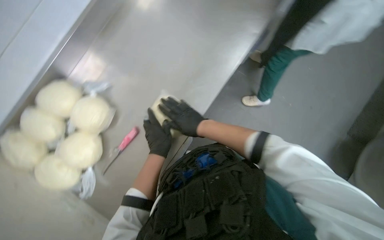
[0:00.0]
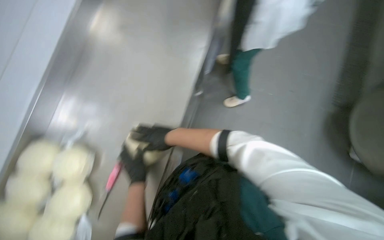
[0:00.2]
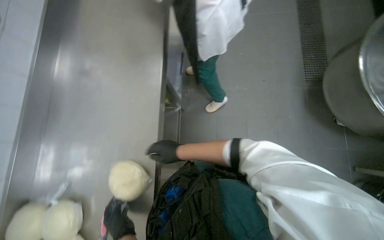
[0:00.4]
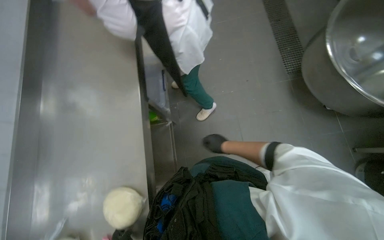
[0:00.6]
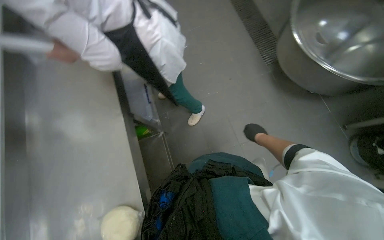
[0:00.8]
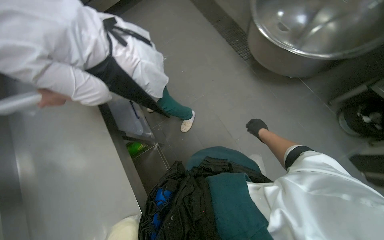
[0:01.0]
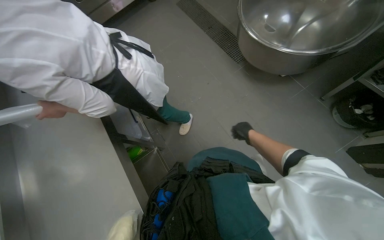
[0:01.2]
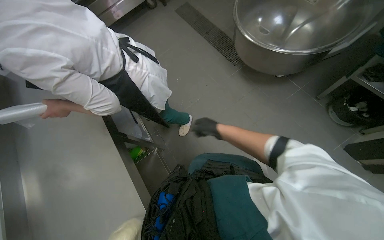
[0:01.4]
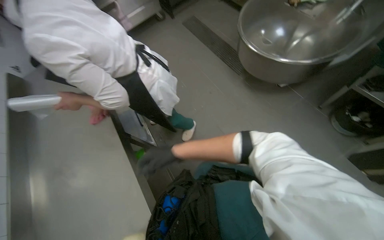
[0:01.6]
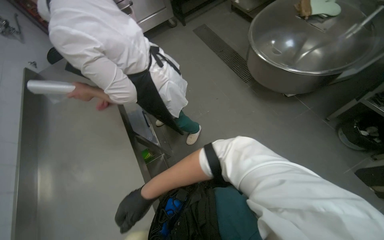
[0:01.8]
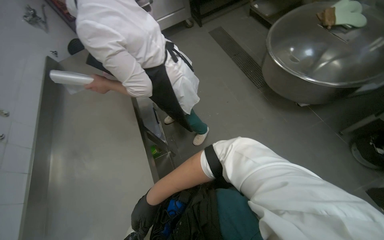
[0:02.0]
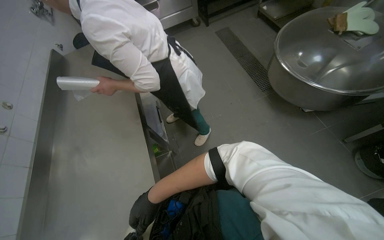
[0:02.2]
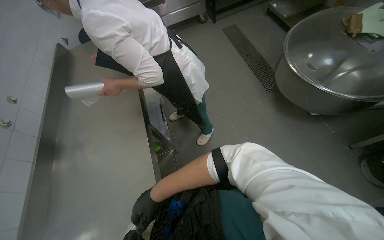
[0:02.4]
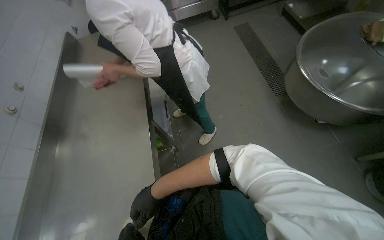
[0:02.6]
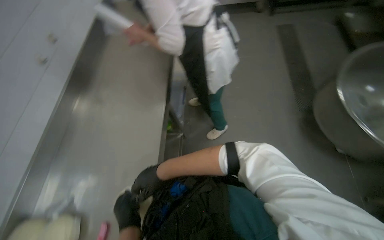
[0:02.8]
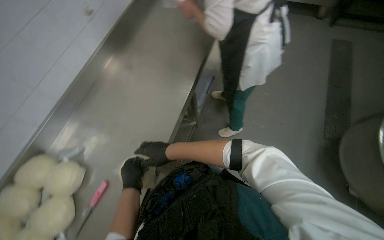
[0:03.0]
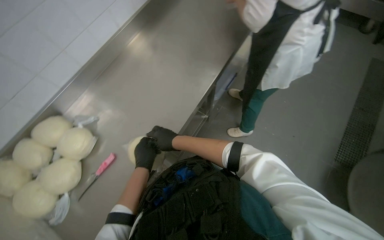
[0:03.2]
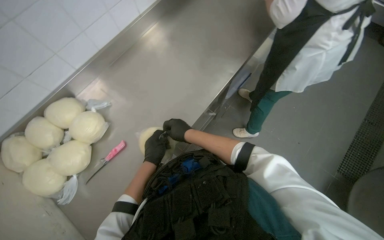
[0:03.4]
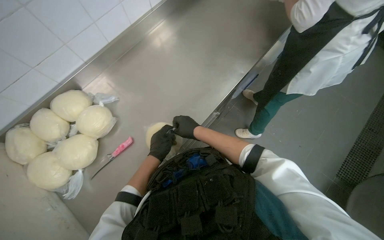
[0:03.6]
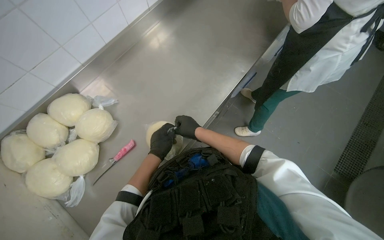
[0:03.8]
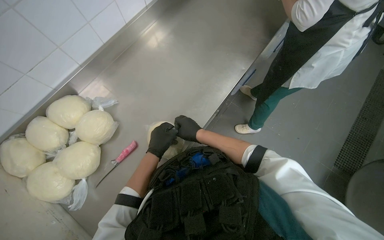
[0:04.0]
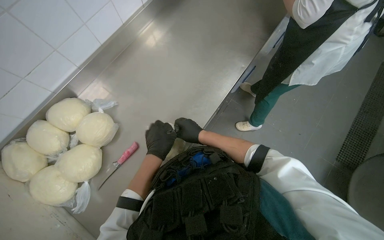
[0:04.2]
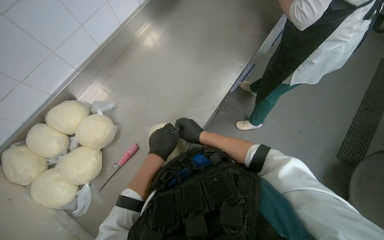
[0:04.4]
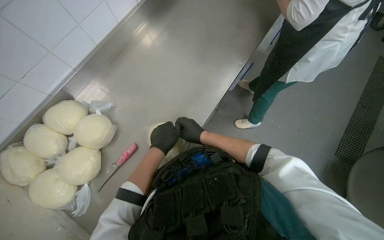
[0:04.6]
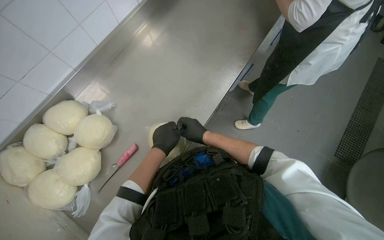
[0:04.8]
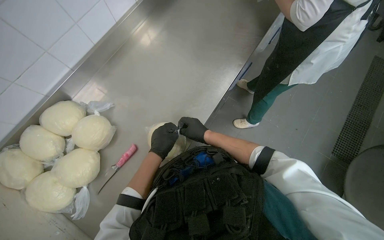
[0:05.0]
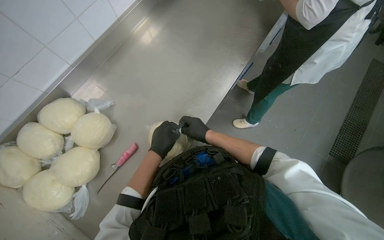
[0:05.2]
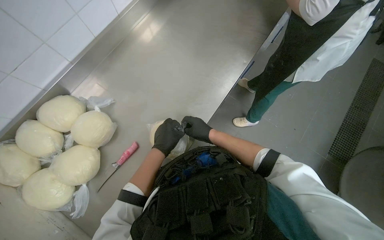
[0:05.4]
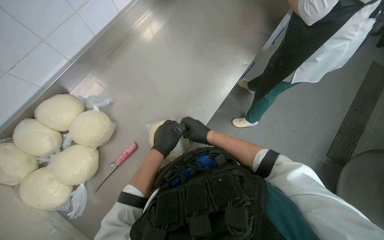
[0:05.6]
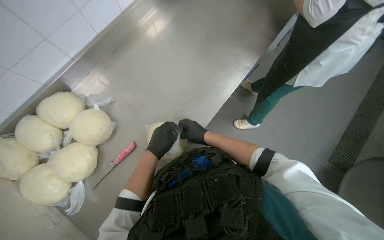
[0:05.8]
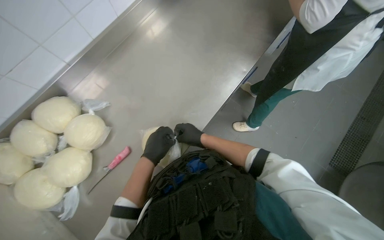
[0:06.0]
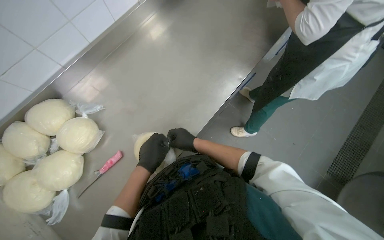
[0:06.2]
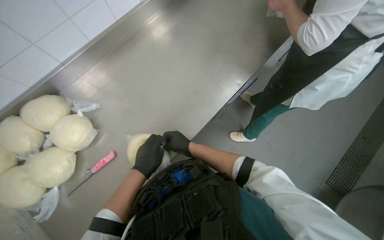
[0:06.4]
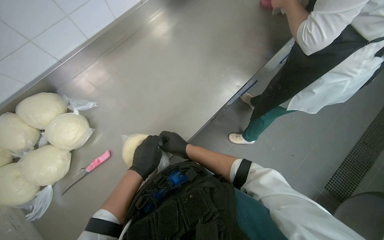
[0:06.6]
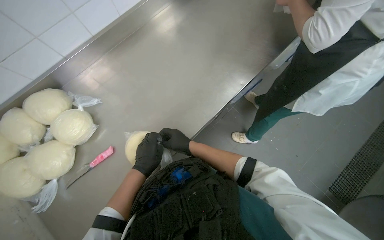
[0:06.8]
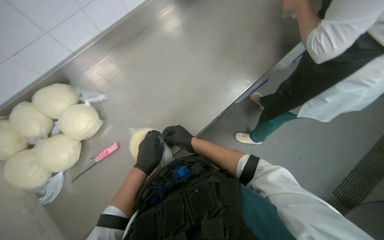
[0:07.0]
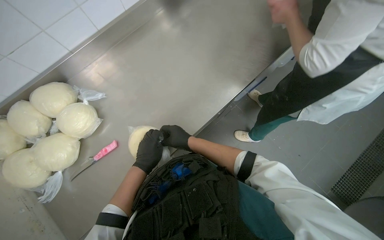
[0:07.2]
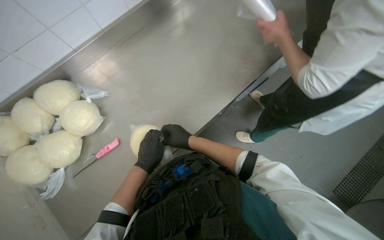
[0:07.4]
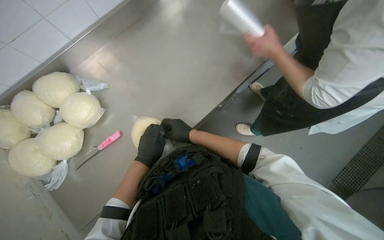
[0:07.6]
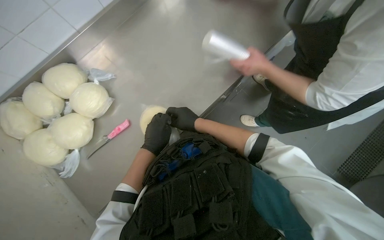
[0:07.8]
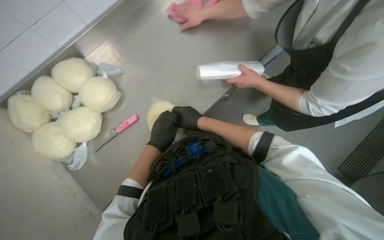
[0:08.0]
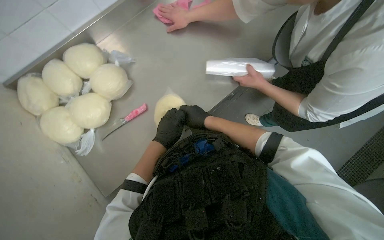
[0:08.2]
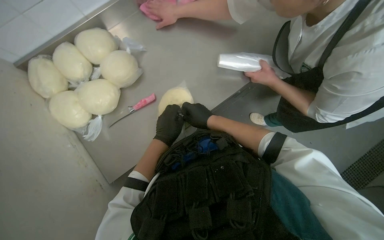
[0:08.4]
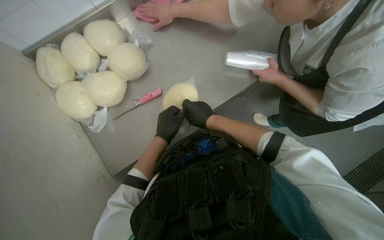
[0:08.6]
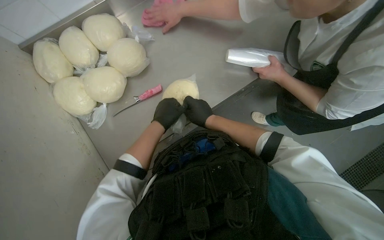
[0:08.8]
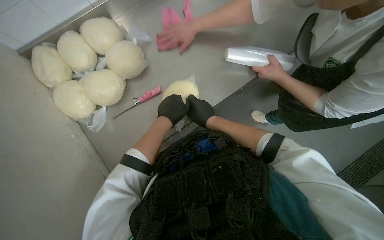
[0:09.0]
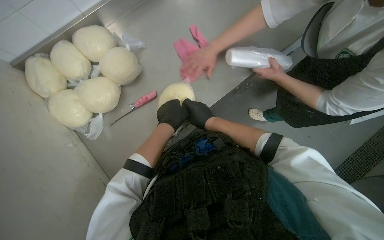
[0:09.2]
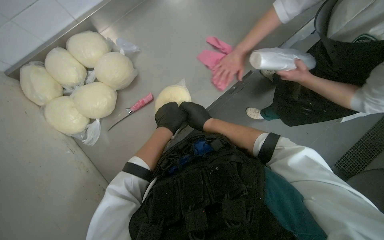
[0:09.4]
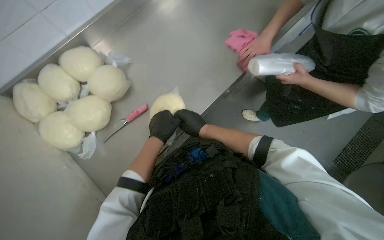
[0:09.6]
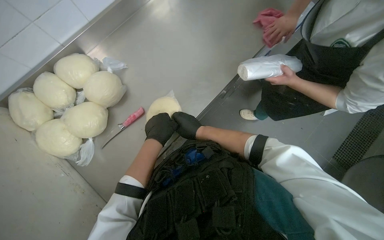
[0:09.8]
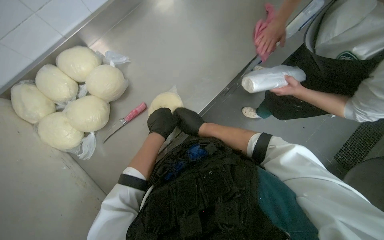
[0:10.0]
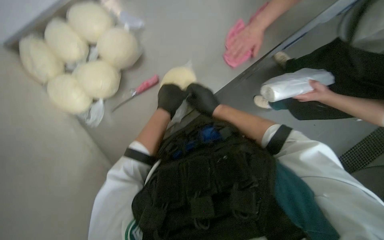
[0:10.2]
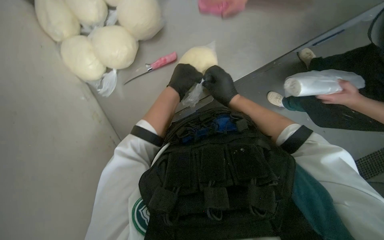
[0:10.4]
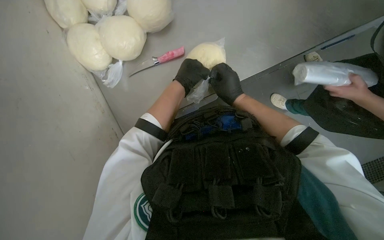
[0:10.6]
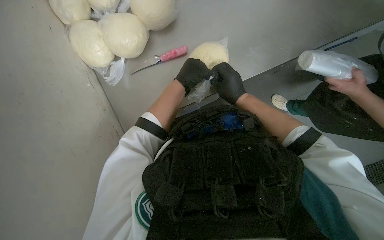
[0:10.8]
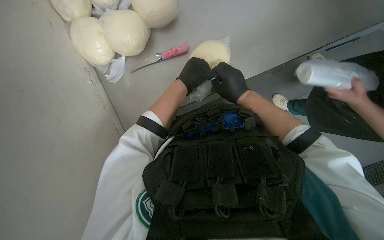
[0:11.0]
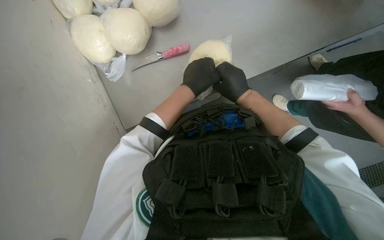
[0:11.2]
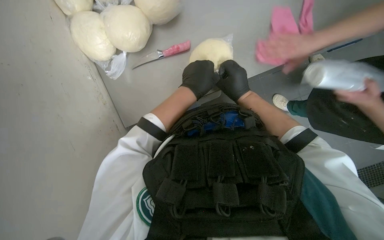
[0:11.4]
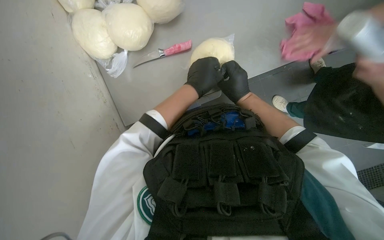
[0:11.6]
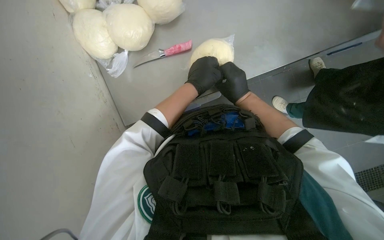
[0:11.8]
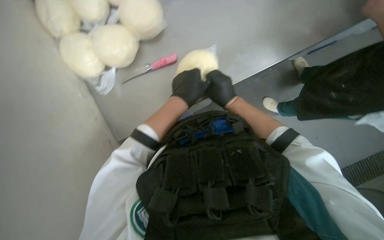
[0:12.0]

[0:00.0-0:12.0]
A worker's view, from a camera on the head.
Job: preparing food.
The whole recording: Wrapping dough in plastic. The worker tears off plastic wrap and wraps a ball of dough.
0:00.0 to 0:01.6: The view tips upward by about 25 degrees. Everything in view rotates about 70 degrees counterclockwise.
0:01.6 to 0:03.0: The wearer looks roughly 55 degrees further to the left.
0:04.4 to 0:07.6: The hands make small movements and keep their place.
0:09.0 to 0:10.4: The hands are busy where they are.
0:10.4 to 0:12.0: The hands are busy where they are.

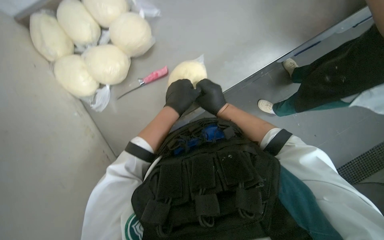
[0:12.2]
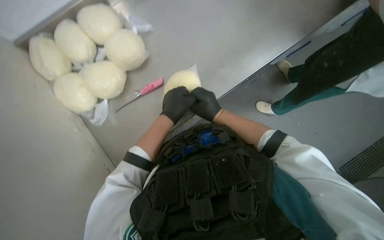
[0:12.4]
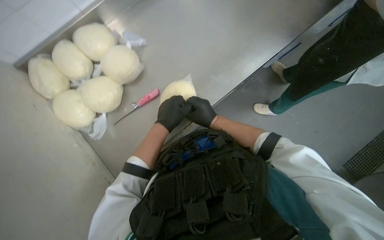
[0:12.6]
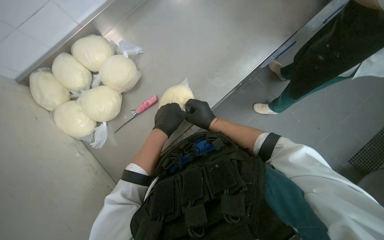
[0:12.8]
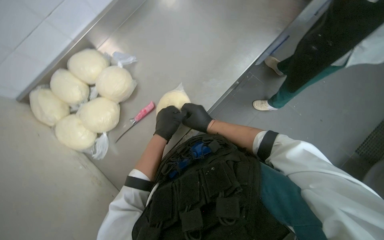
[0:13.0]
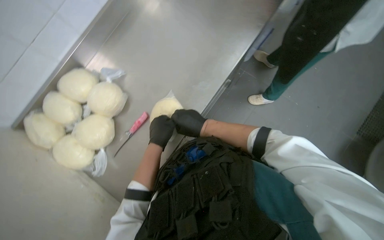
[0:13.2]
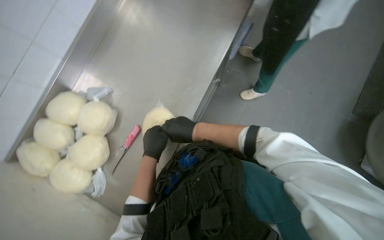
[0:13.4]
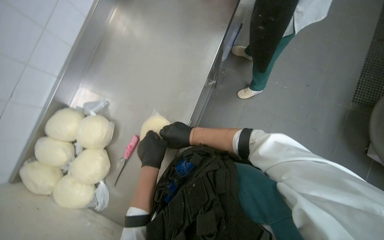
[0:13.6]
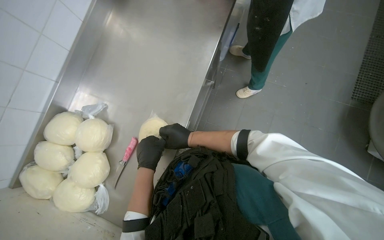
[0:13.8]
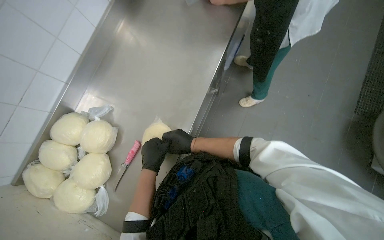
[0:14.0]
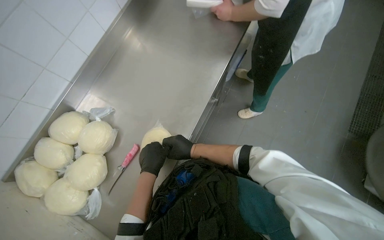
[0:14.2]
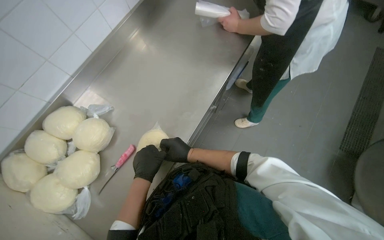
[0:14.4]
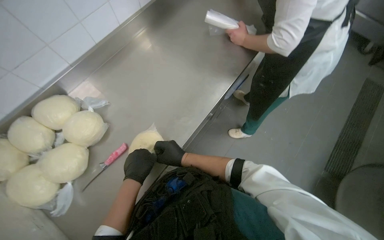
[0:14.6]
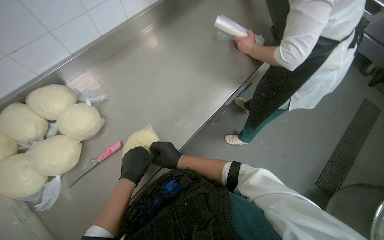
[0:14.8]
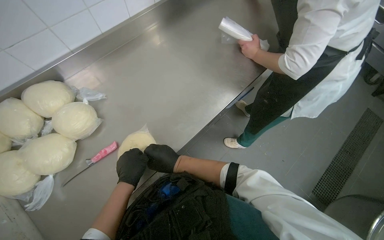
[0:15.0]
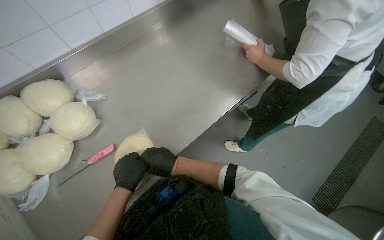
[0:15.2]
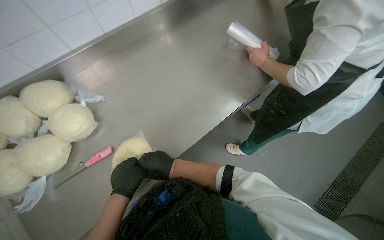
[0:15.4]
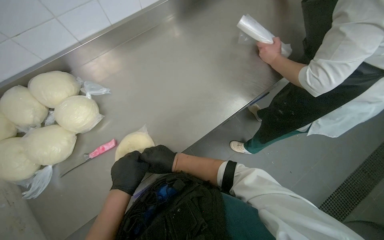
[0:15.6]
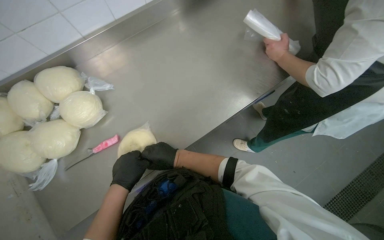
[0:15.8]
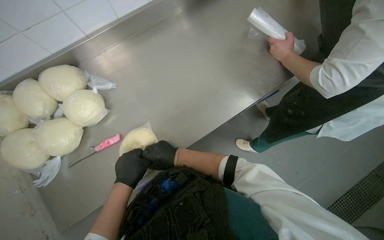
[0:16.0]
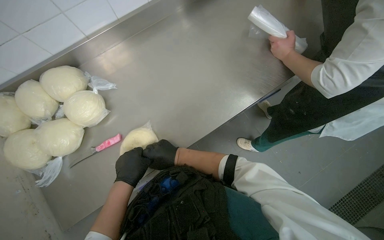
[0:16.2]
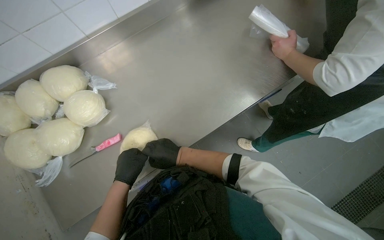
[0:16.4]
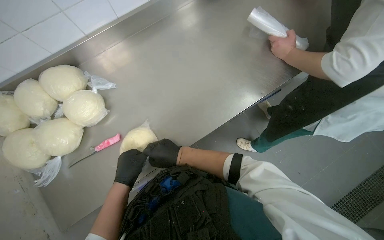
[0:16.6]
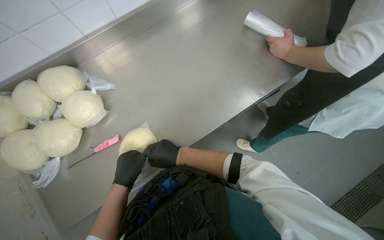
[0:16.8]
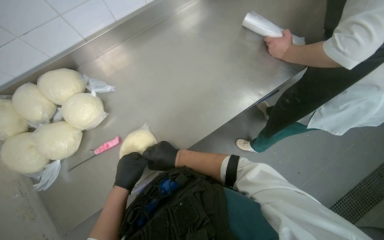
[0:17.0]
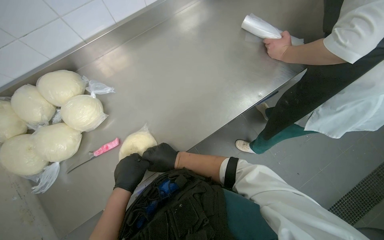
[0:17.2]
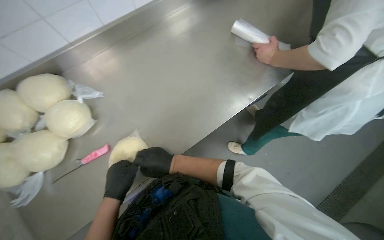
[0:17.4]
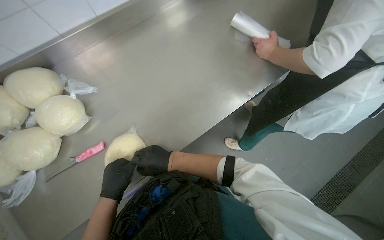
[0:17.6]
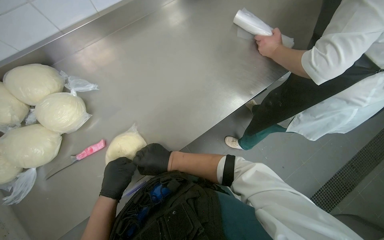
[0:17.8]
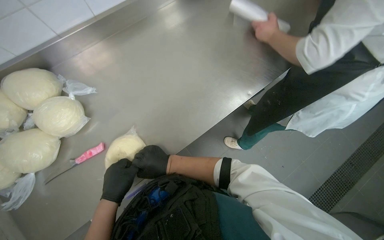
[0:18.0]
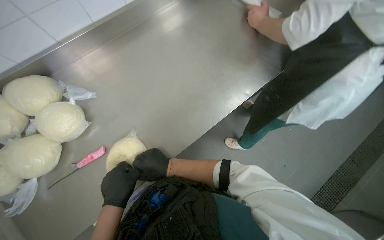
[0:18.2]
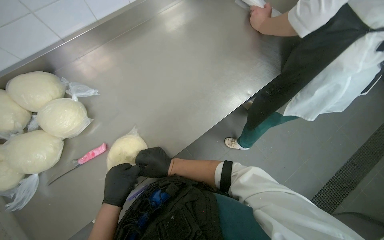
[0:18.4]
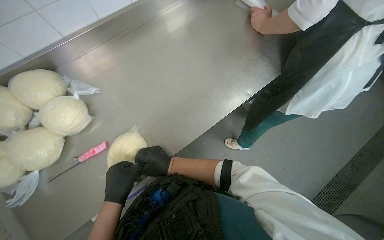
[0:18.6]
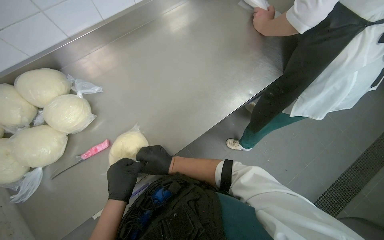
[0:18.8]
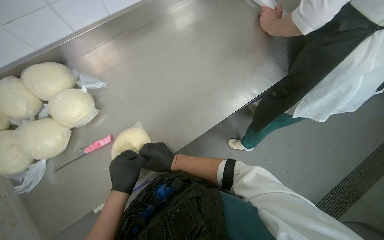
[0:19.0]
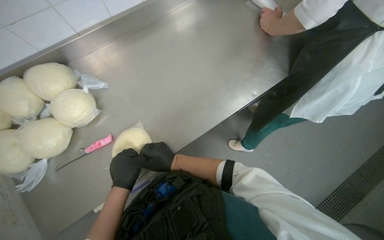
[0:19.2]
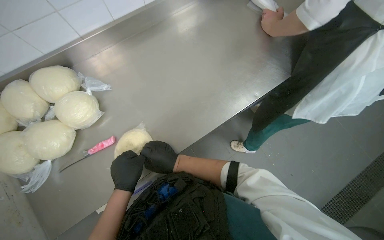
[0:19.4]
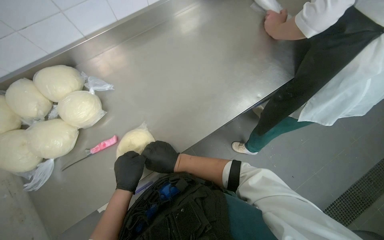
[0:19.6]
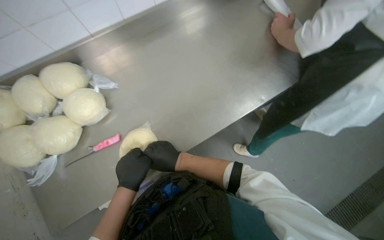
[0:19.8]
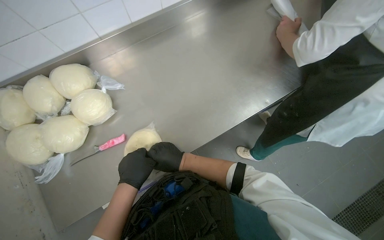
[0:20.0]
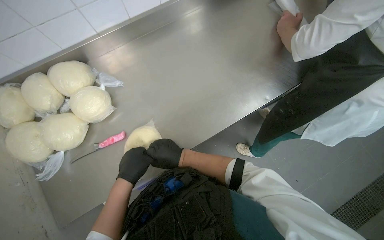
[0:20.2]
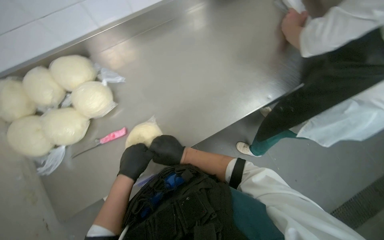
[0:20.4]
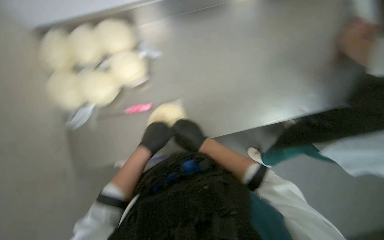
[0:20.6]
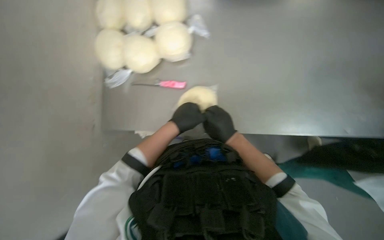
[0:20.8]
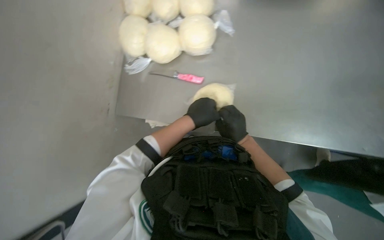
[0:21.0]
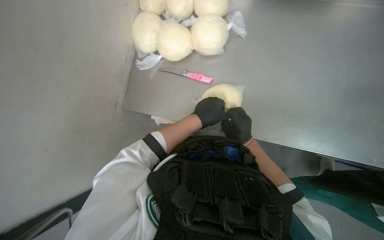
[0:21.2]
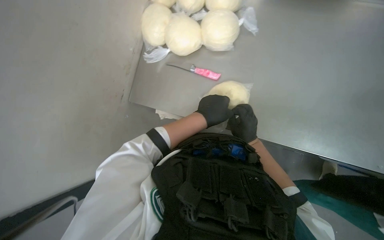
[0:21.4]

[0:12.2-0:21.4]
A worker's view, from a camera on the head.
Job: preparing food.
The whole recording: Wrapping dough in plastic. The worker tears off plastic wrap and wraps a ball of dough.
0:12.2 to 0:13.8: The scene turns approximately 40 degrees counterclockwise in the picture.
0:13.8 to 0:15.2: The scene rotates clockwise by approximately 30 degrees.
0:15.2 to 0:19.8: The hands work in one place, with small movements.
0:19.8 to 0:21.4: The wearer looks some 50 degrees further to the left.
